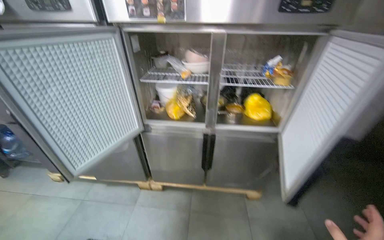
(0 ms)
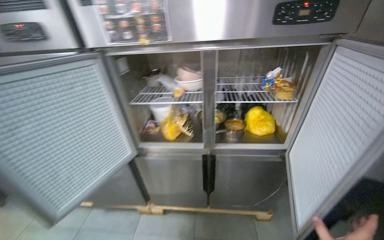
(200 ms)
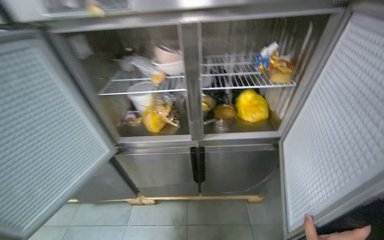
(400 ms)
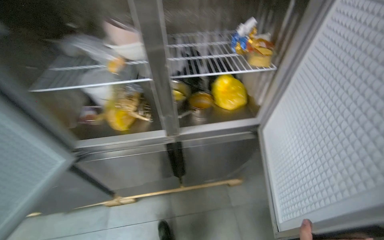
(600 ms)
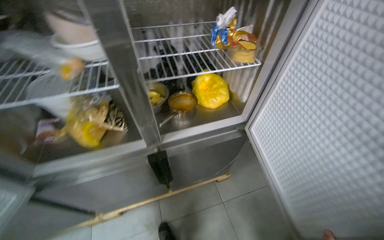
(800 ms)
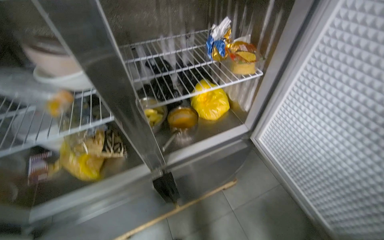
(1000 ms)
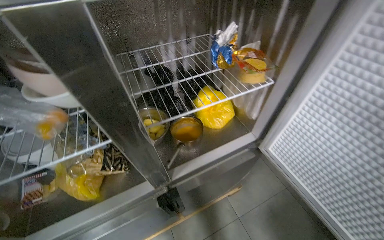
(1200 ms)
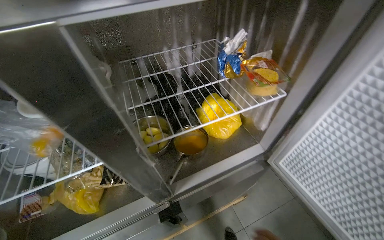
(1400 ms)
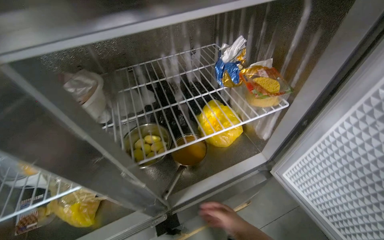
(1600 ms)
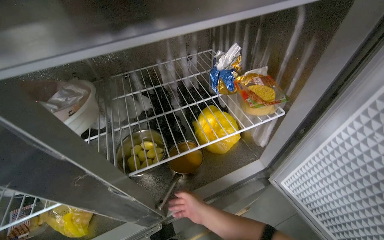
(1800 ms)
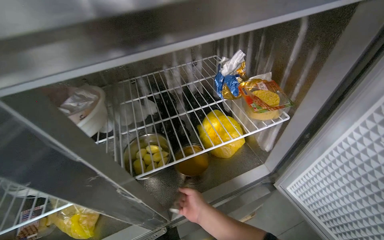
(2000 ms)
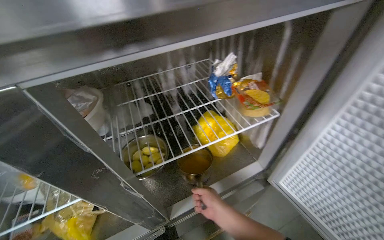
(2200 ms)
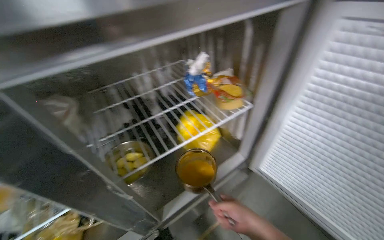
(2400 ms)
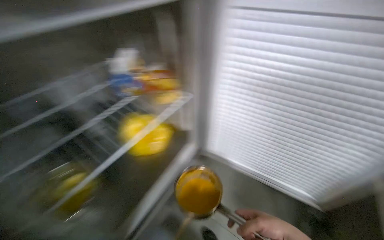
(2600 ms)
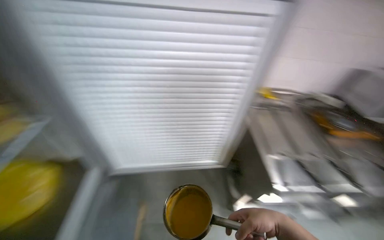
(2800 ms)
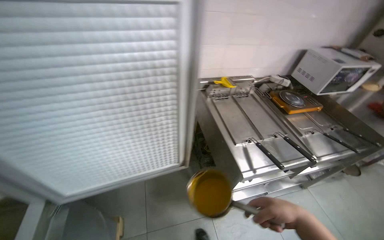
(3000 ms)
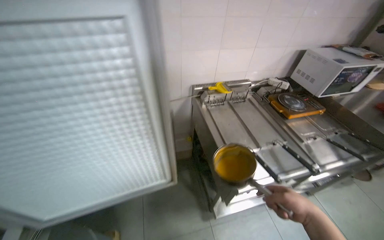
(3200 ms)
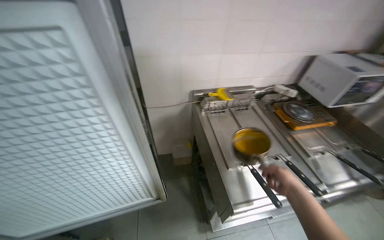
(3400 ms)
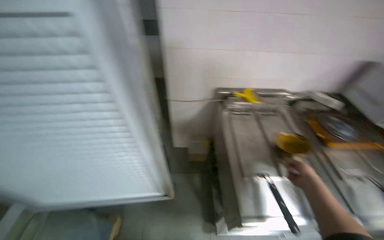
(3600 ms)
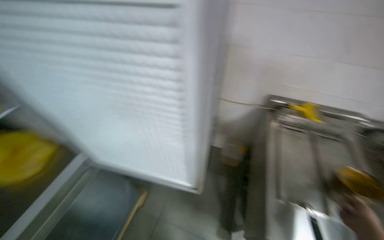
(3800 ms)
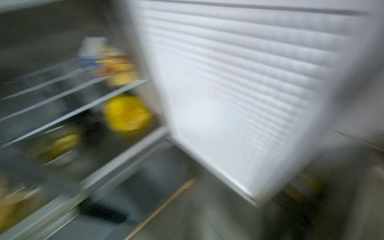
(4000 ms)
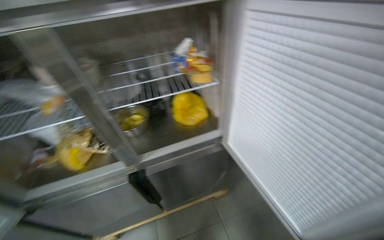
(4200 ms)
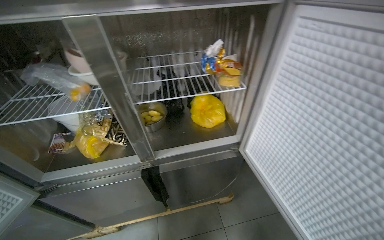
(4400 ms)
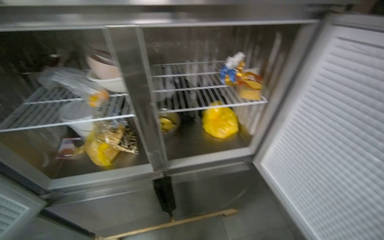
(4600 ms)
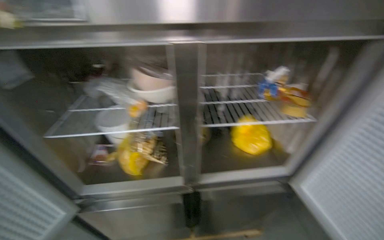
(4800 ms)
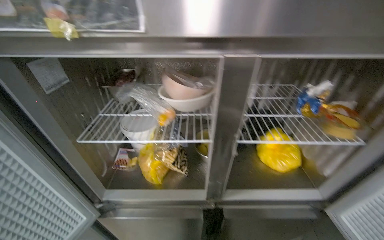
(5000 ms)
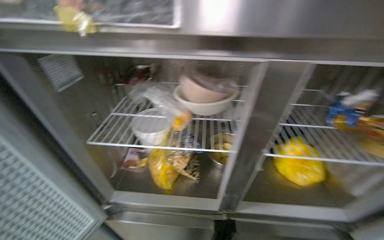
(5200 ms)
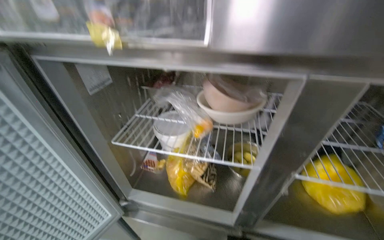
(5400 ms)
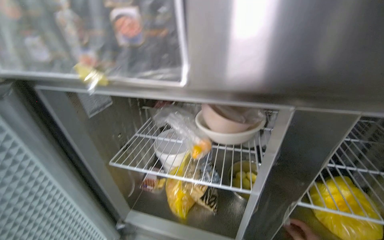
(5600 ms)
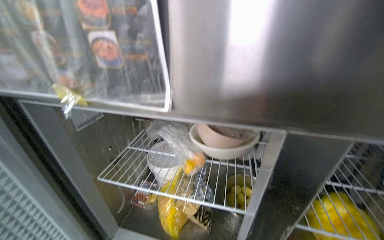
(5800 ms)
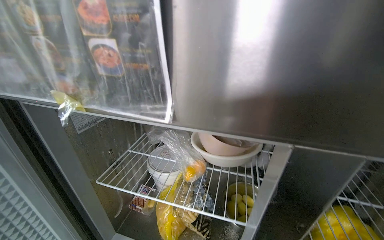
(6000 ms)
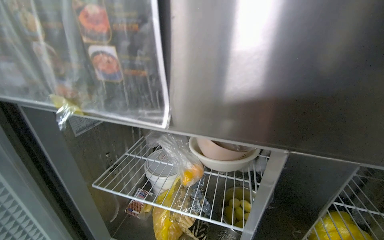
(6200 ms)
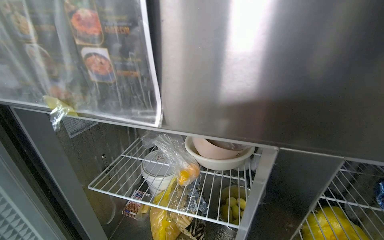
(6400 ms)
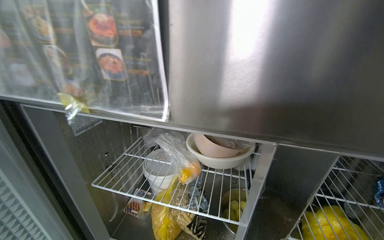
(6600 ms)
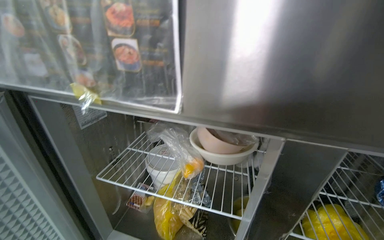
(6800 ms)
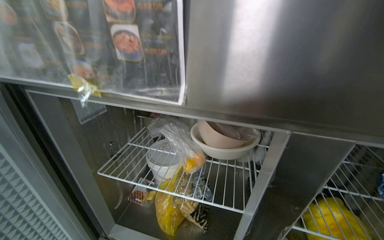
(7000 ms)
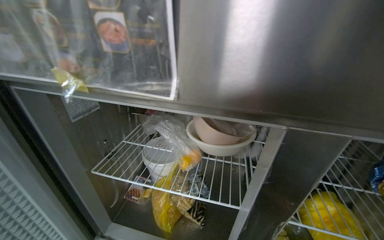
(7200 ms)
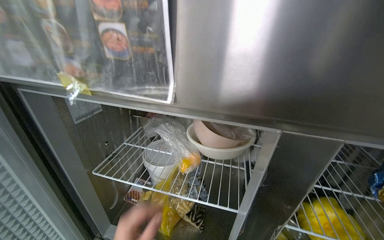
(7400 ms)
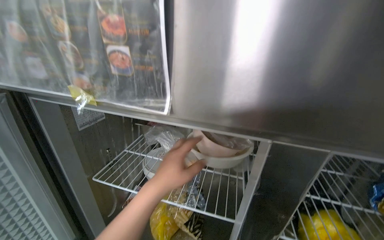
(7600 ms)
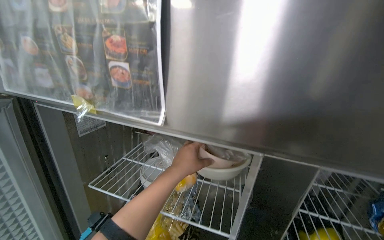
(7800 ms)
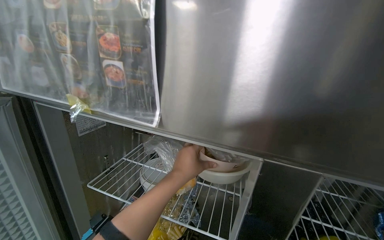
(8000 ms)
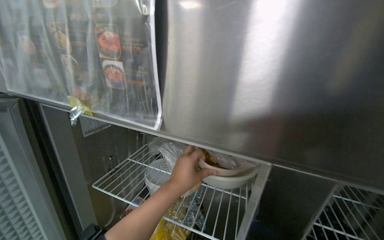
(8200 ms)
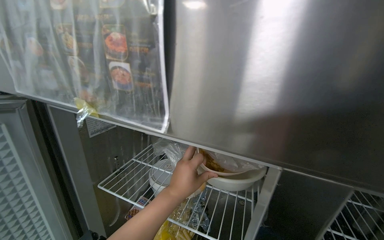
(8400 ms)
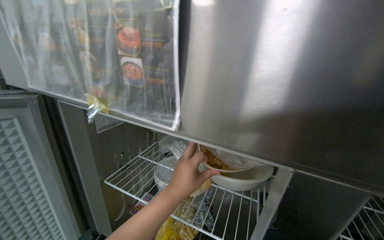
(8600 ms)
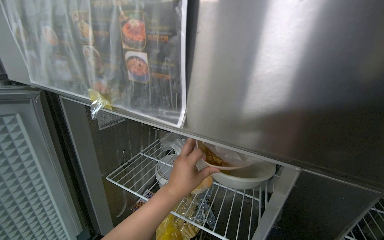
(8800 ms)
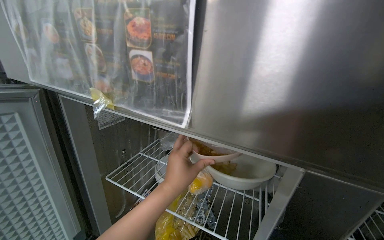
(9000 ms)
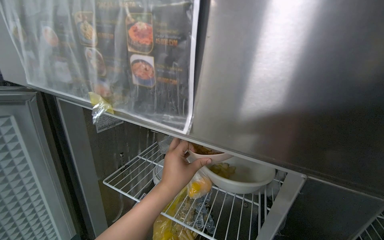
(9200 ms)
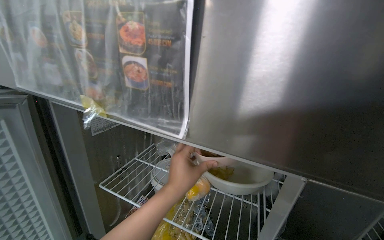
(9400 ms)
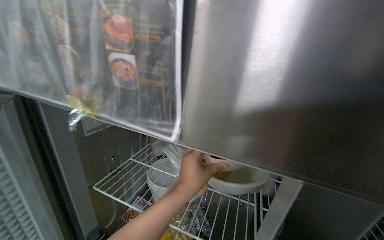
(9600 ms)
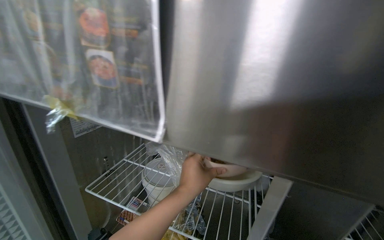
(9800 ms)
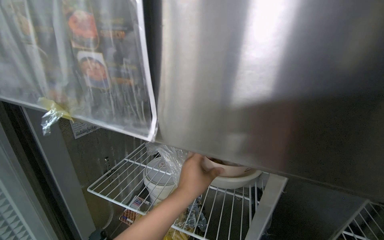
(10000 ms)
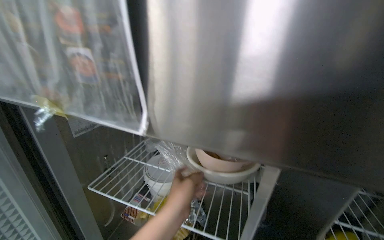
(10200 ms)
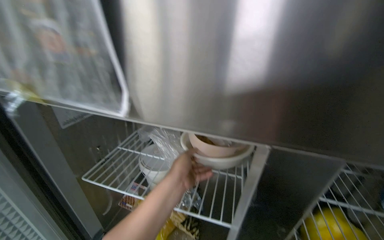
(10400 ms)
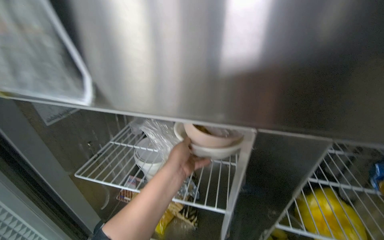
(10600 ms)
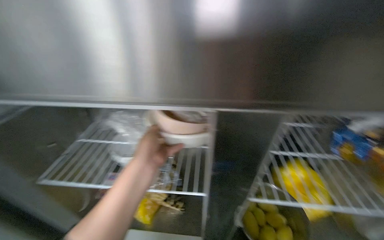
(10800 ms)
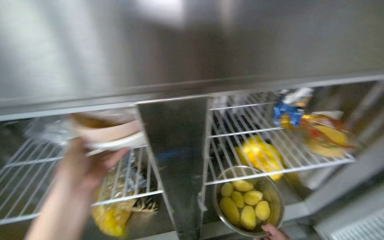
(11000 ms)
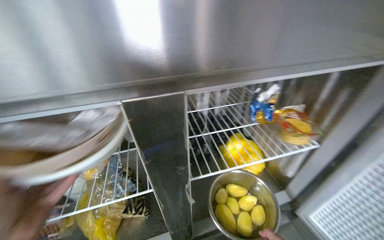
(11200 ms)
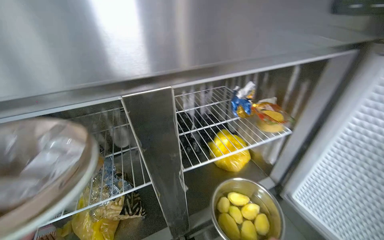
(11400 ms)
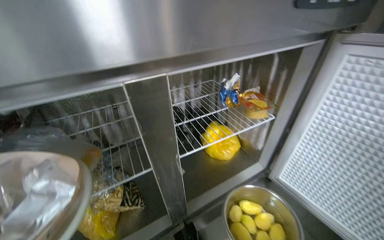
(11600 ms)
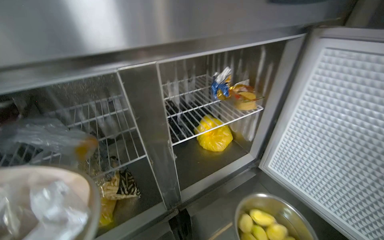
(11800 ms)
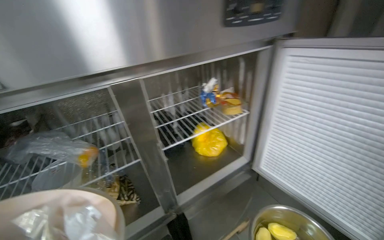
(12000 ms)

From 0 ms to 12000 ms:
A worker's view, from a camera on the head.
Job: preparing food.
The whole recording: Retrieving ingredients from tall refrigerators. The worker opens tall refrigerator doors and retrieves various bowls and pots with ingredients.
From 0 ms to 1600 ms: The camera travels about 80 cm. The wearer's head swings approximately 30 degrees to the right. The wearer looks approximately 15 degrees further downward.
From 1600 ms to 3000 ms: The head rotates about 65 degrees to the right.
From 3000 ms to 4400 ms: The wearer's head swings approximately 95 degrees to the left.
From 4400 ms to 6000 ms: The camera travels some 40 cm. The wearer's head swings some 30 degrees to the left. The view tips upward by roughly 15 degrees.
From 10400 ms to 12000 ms: The head rotates some 50 degrees to the right.

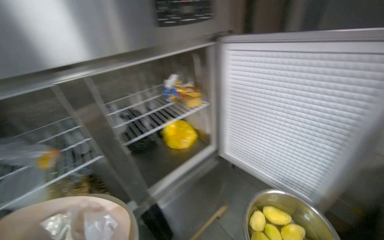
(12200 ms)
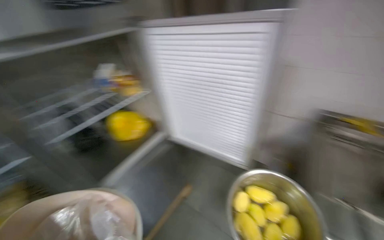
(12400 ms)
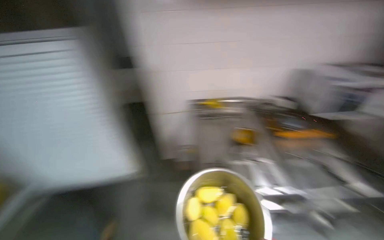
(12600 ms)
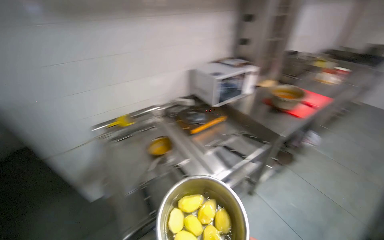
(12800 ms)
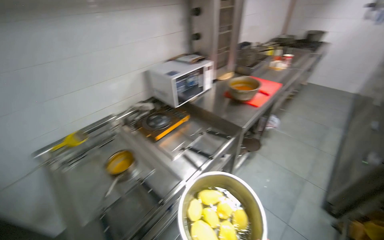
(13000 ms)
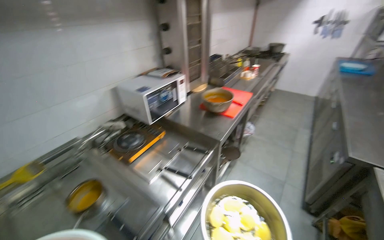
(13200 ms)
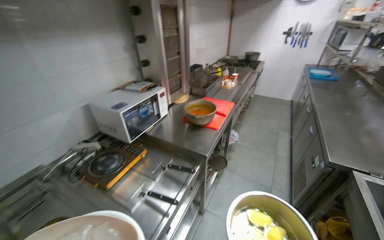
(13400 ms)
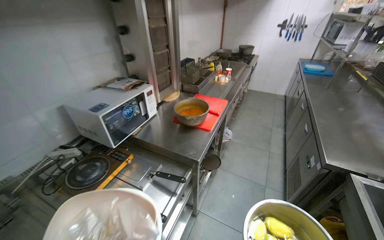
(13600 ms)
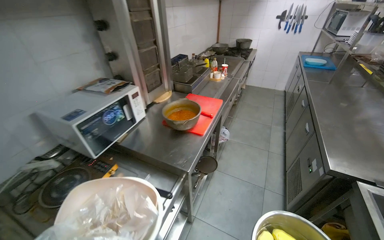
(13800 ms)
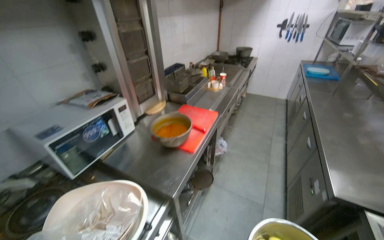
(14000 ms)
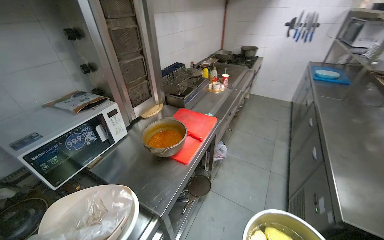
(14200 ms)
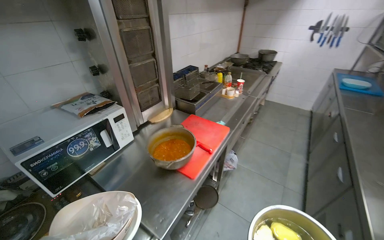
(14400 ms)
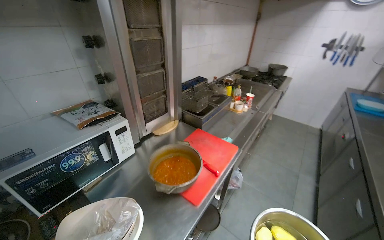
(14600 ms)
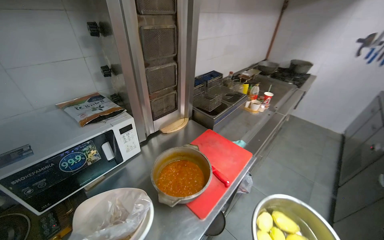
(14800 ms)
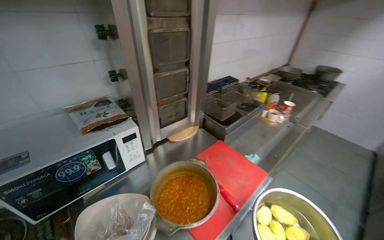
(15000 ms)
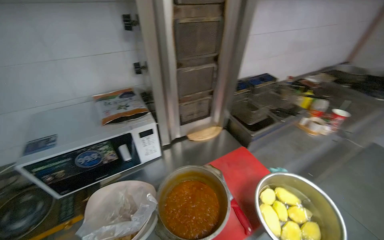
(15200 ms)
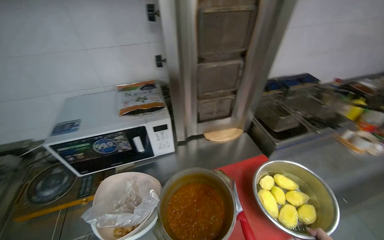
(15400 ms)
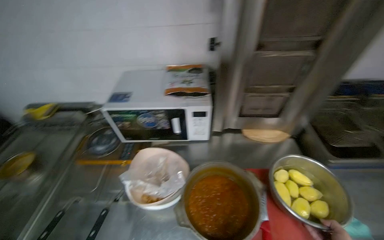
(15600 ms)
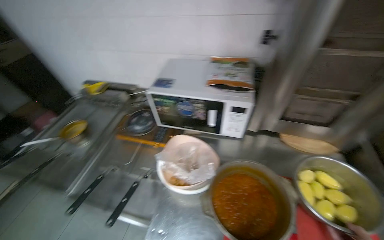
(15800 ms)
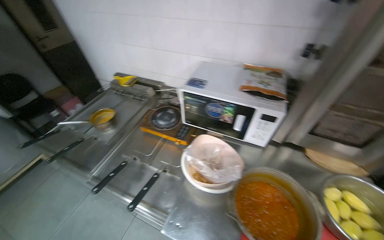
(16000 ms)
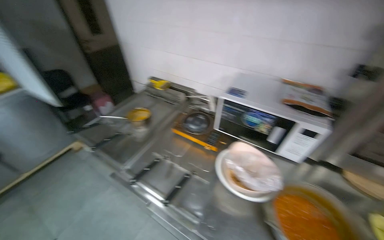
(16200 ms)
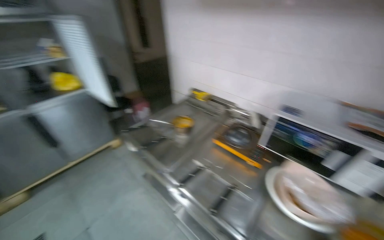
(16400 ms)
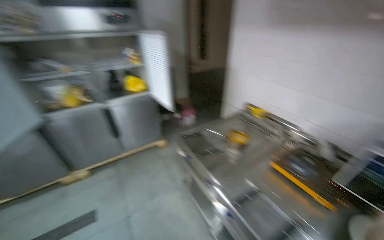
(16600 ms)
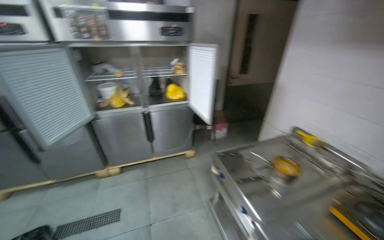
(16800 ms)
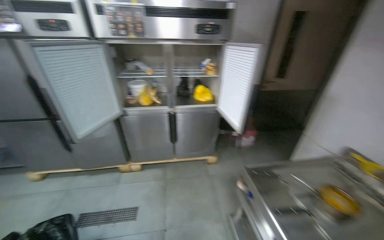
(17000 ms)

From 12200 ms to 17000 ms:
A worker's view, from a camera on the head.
Job: preparing food.
The whole recording: Retrieving ingredients from tall refrigerators. The worker opens tall refrigerator doors and retrieves various bowls and pots with ingredients.
From 12200 ms to 13800 ms: The camera travels approximately 1 m. The wearer's head swings about 100 degrees to the right.
From 13800 ms to 15400 ms: The head travels roughly 70 cm. The wearer's head swings approximately 50 degrees to the left.
From 15400 ms to 17000 ms: The camera travels some 80 cm. The head rotates some 100 degrees to the left.

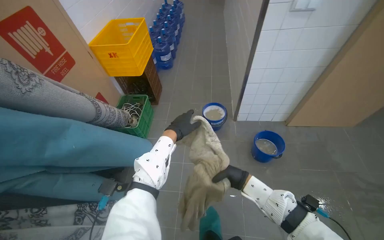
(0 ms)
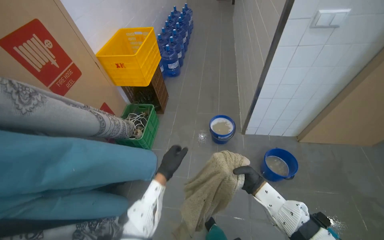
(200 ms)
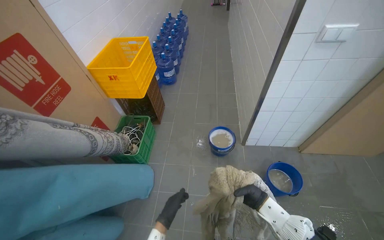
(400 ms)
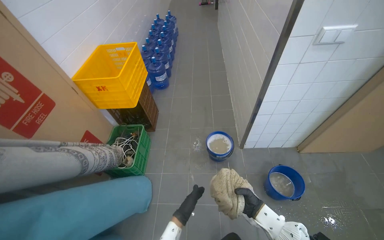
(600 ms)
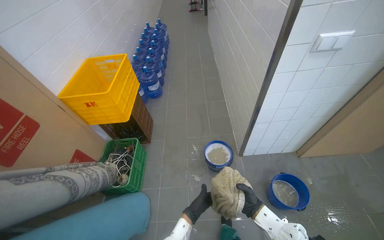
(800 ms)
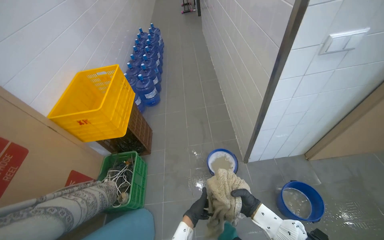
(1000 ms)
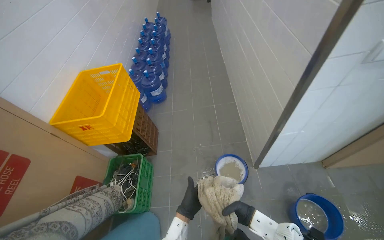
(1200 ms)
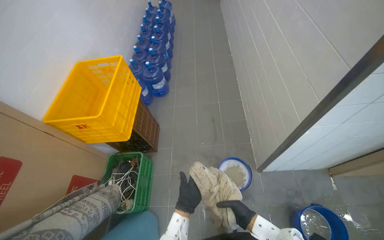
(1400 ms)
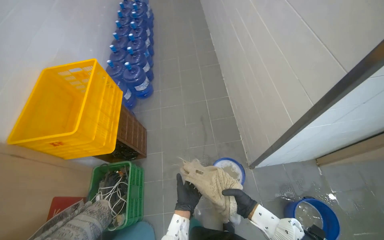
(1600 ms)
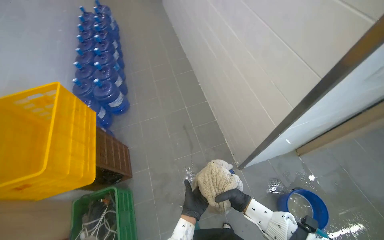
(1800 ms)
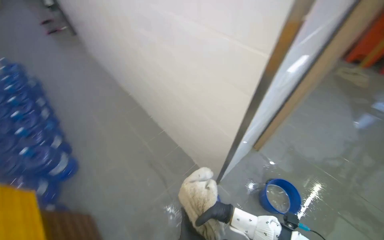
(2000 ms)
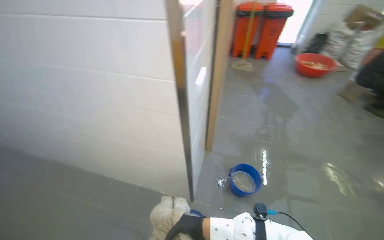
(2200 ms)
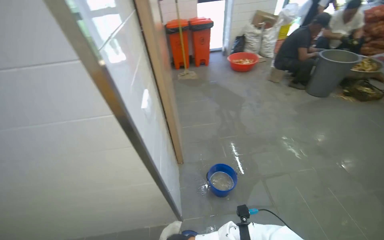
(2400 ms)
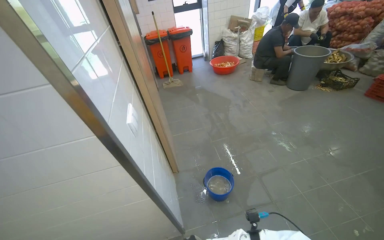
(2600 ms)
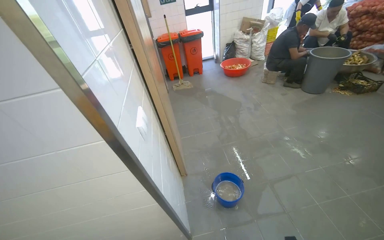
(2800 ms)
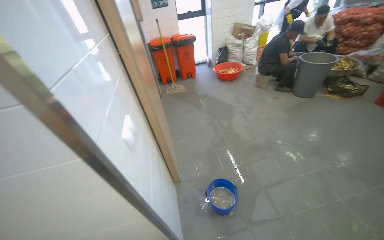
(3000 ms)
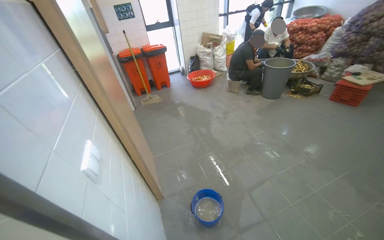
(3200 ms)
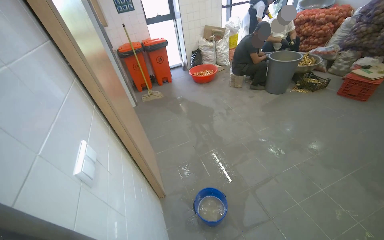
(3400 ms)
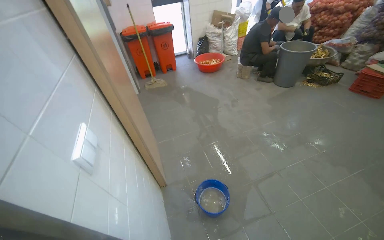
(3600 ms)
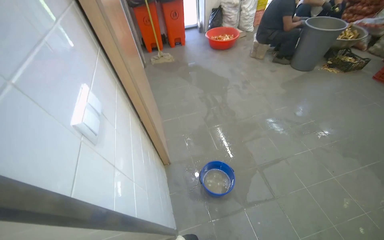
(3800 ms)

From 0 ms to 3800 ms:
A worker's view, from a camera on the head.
Job: preparing cleaning supplies.
The whole recording: Wringing out mop cloth. The worker wrings out the mop cloth into a blue bucket.
From 0 ms to 1200 ms: The camera is carried some 70 cm.
From 1200 ms to 2600 ms: The head turns to the right by approximately 105 degrees. The wearer looks roughly 20 degrees further upward.
